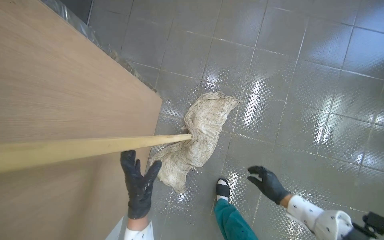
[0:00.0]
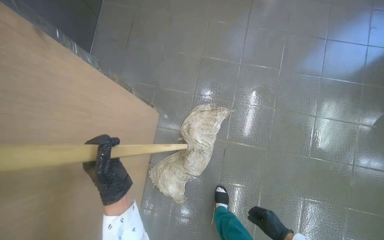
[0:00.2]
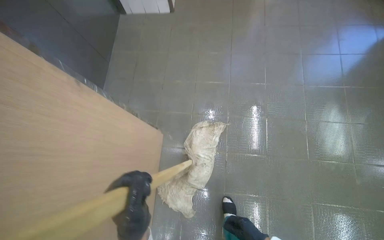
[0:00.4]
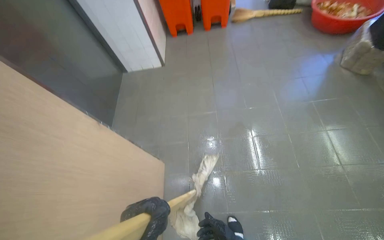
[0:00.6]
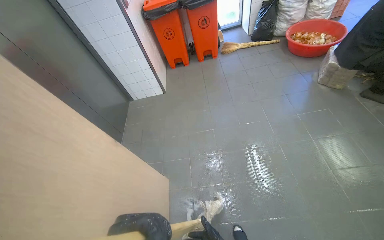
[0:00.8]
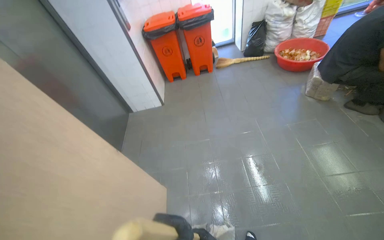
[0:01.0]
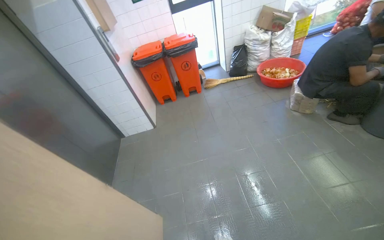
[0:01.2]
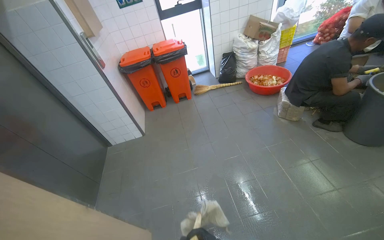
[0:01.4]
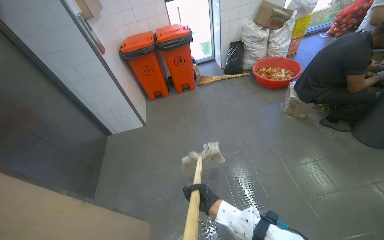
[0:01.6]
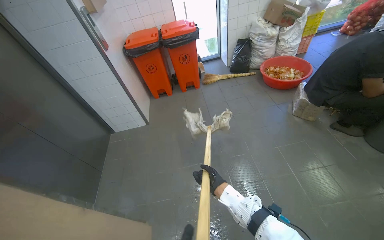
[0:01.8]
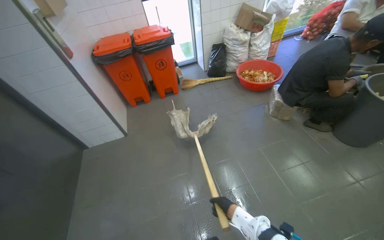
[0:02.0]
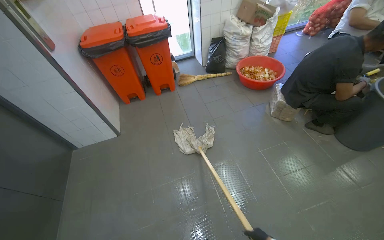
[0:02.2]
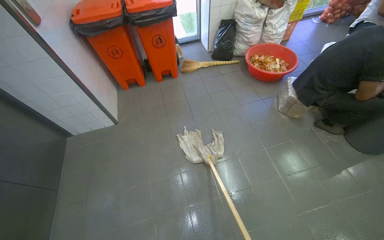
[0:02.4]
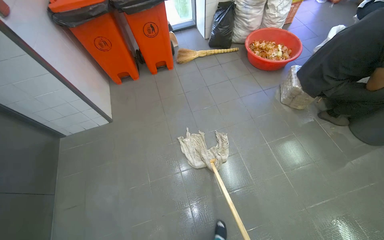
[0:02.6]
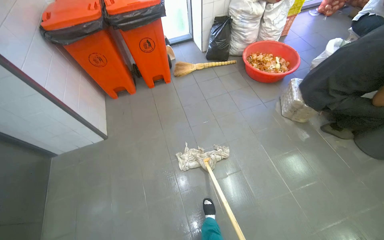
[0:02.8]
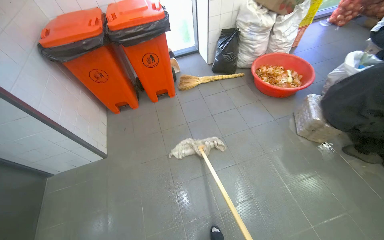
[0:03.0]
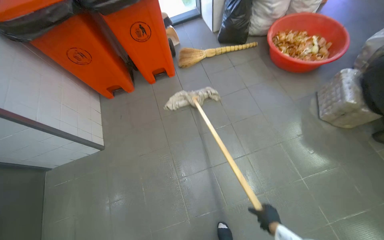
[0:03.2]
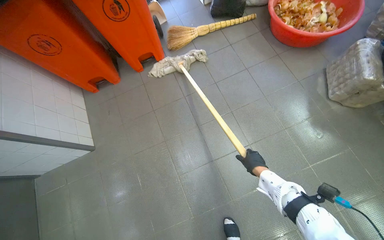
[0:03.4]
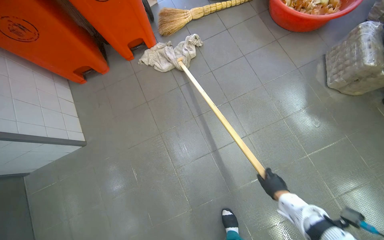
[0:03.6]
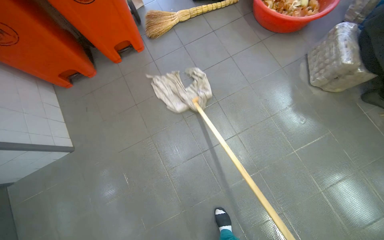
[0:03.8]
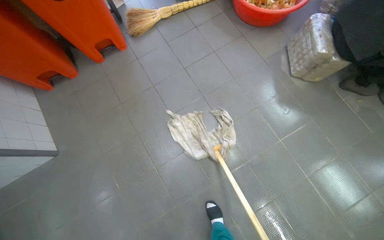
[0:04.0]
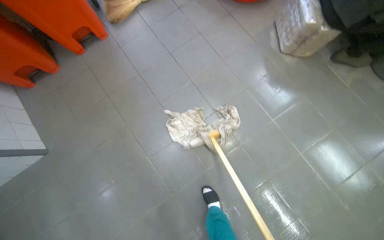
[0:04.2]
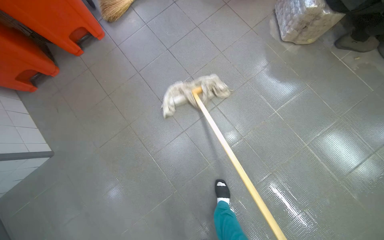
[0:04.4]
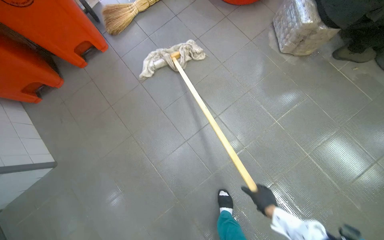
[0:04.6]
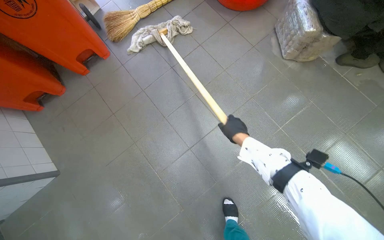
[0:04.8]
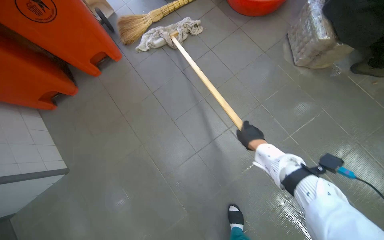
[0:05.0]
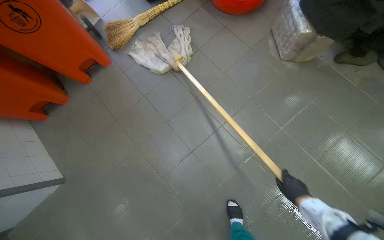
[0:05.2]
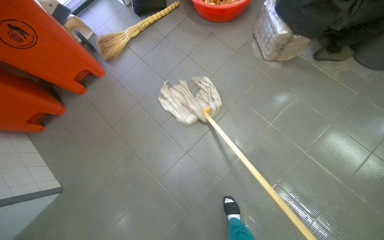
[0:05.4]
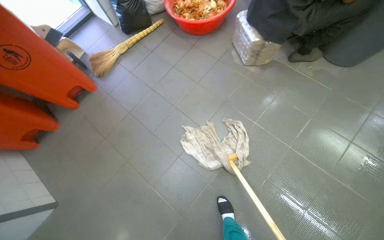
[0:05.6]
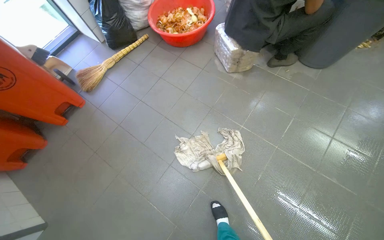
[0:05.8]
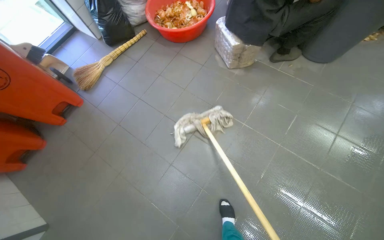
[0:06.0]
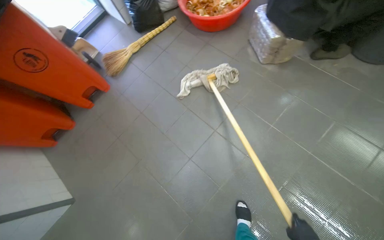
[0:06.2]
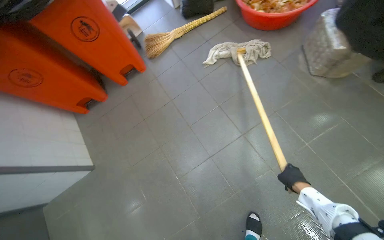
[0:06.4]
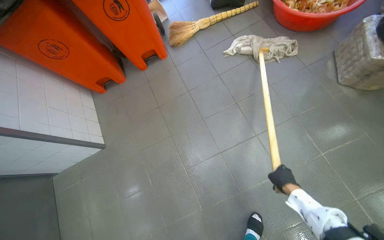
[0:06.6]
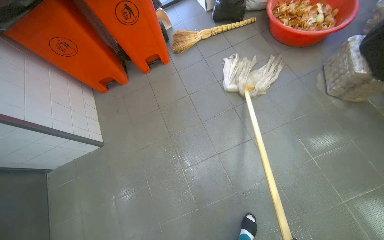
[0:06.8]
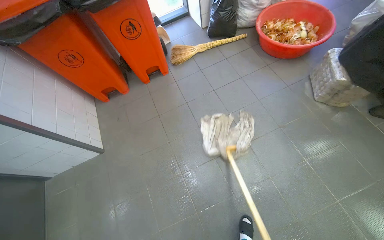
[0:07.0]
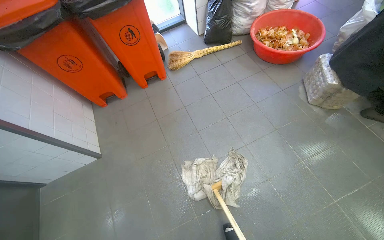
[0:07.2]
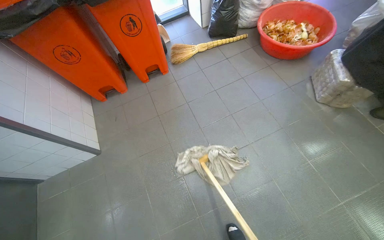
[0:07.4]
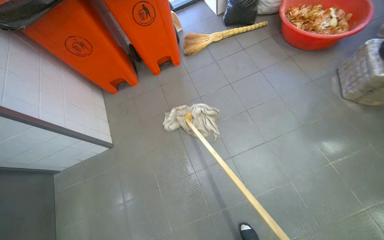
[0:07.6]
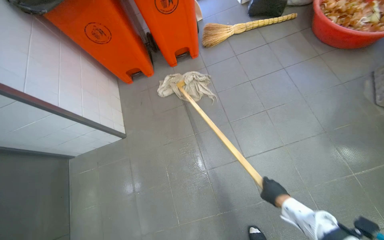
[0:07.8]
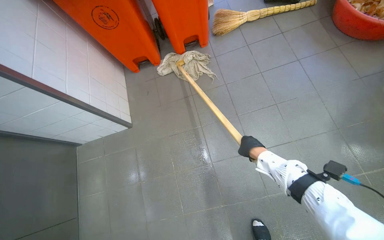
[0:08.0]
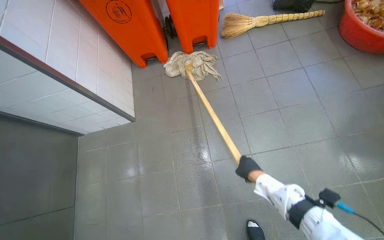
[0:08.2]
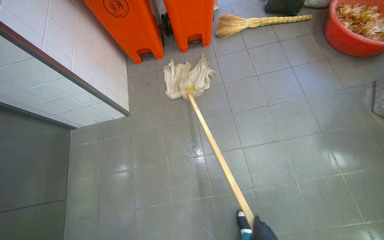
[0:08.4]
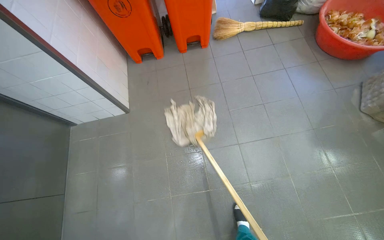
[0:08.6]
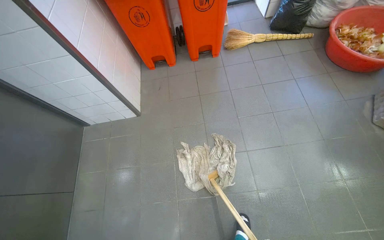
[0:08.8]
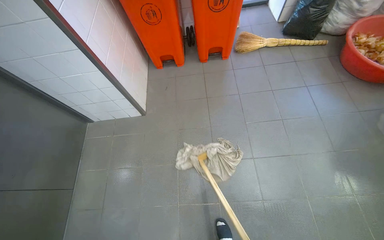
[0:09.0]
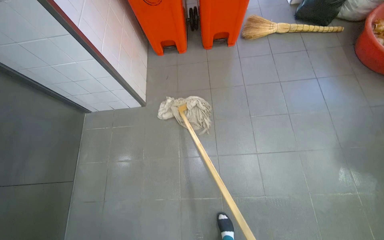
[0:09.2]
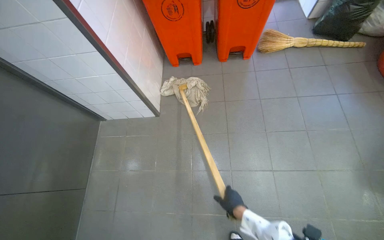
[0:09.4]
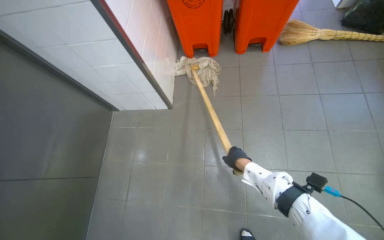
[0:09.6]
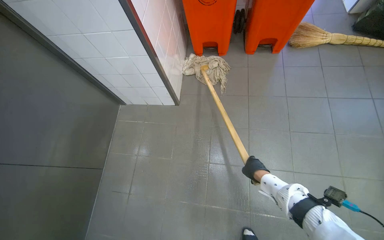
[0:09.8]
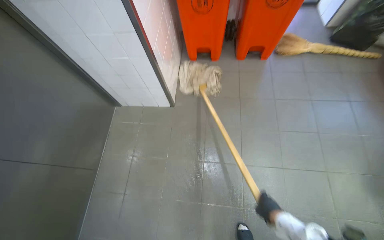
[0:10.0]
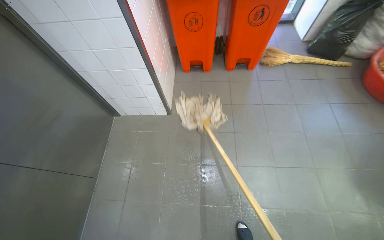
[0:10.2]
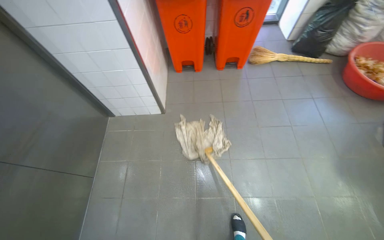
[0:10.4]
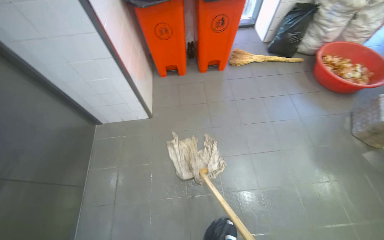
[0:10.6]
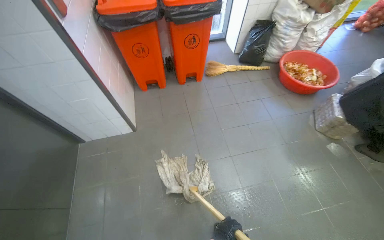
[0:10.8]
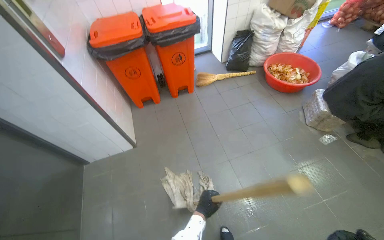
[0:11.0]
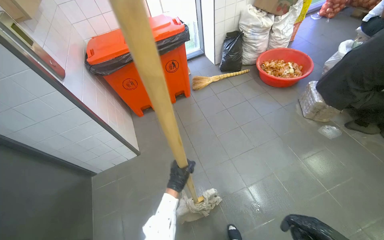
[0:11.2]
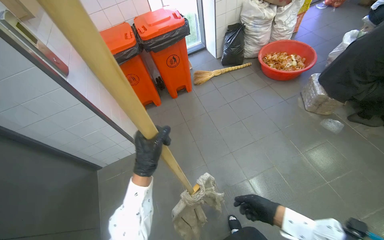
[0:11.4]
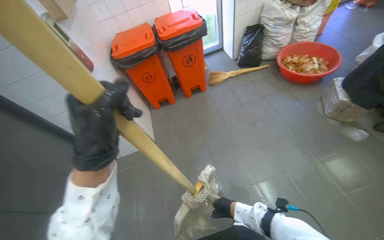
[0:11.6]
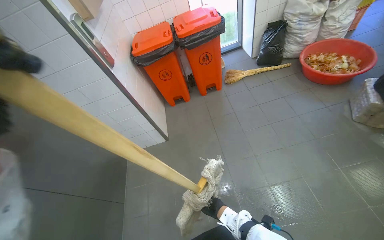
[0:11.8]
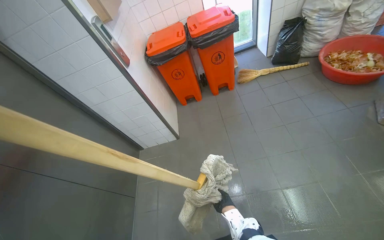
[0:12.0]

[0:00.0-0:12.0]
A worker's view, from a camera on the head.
Job: mopping floor.
The whole recording: Mopping kitchen floor. The worker mops the kitchen floor.
0:00.0 to 0:01.6: The head travels some 70 cm. The view tips upward by roughly 45 degrees.
0:01.6 to 0:03.0: The camera travels about 80 cm.
0:03.0 to 0:04.4: The view tips downward by some 25 degrees.
0:06.0 to 0:07.6: The head turns to the left by some 35 degrees.
0:10.4 to 0:12.0: The camera is carried approximately 40 cm.

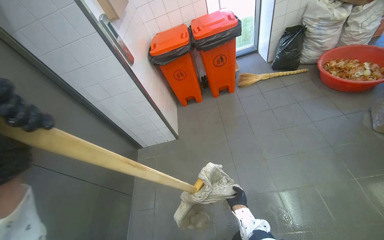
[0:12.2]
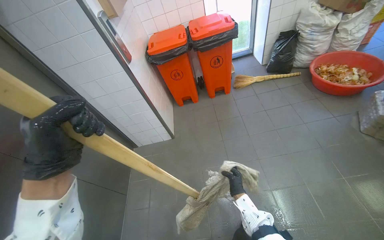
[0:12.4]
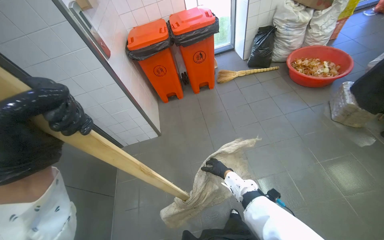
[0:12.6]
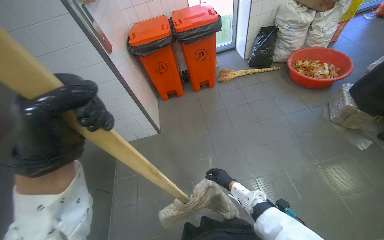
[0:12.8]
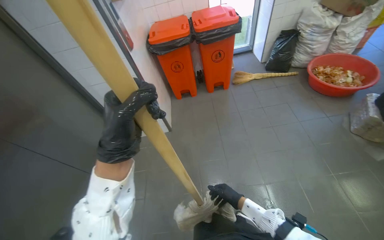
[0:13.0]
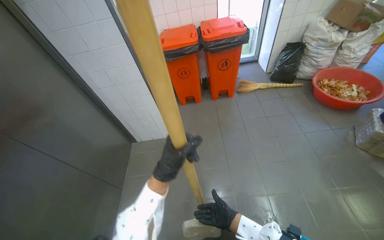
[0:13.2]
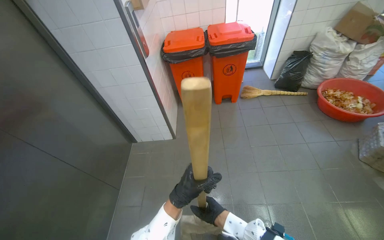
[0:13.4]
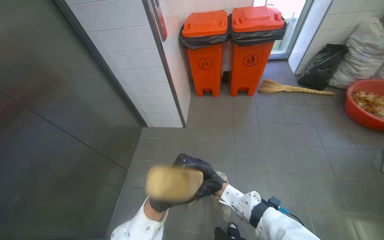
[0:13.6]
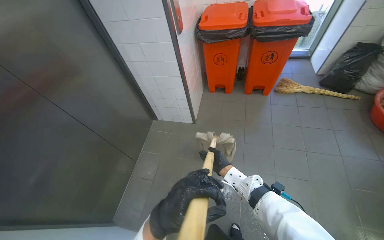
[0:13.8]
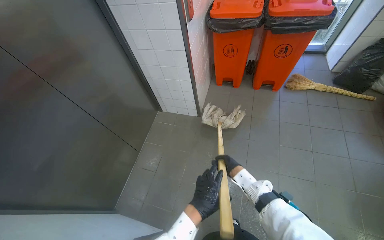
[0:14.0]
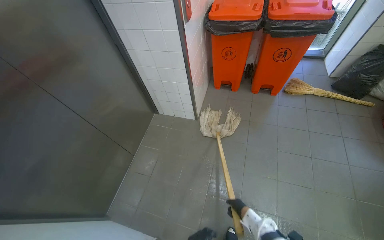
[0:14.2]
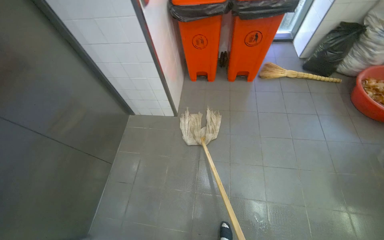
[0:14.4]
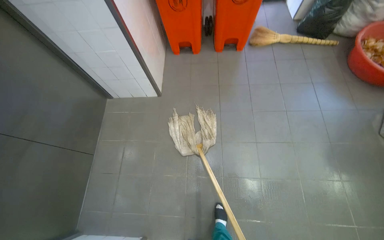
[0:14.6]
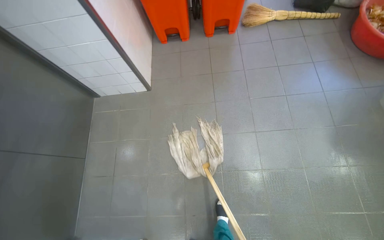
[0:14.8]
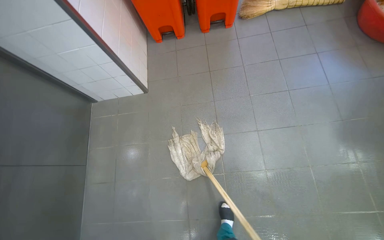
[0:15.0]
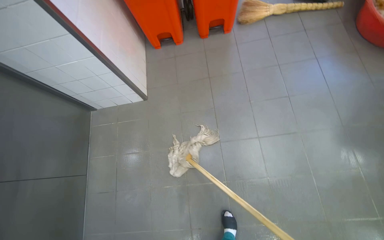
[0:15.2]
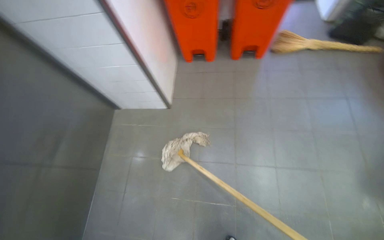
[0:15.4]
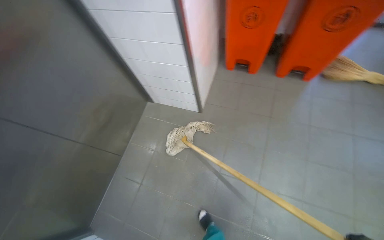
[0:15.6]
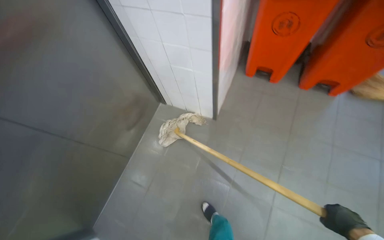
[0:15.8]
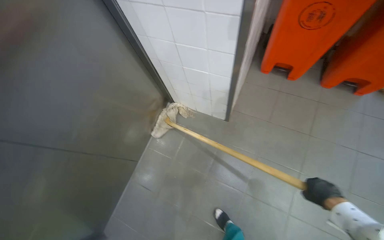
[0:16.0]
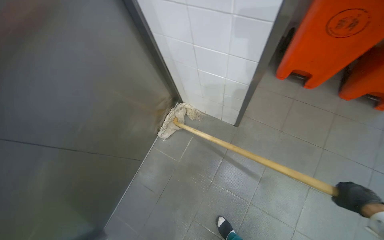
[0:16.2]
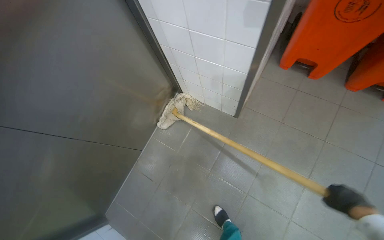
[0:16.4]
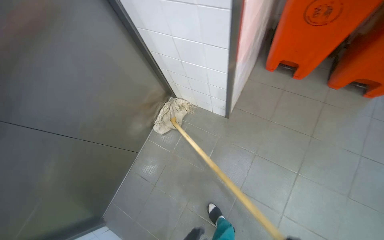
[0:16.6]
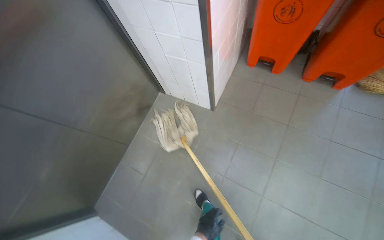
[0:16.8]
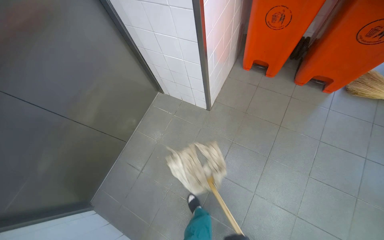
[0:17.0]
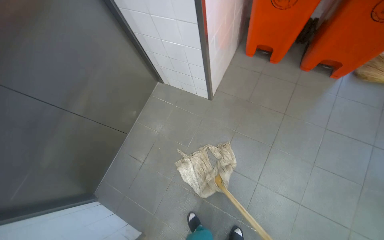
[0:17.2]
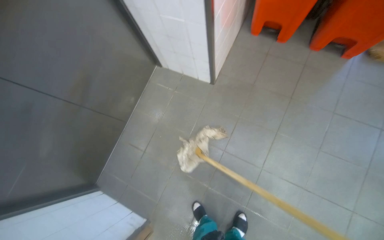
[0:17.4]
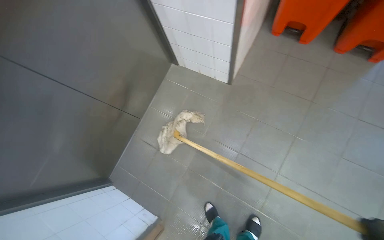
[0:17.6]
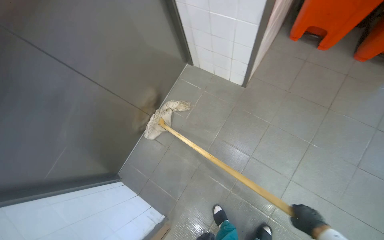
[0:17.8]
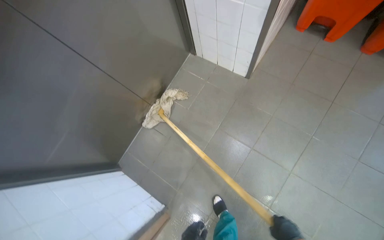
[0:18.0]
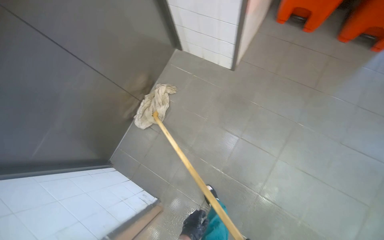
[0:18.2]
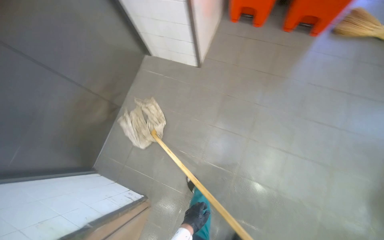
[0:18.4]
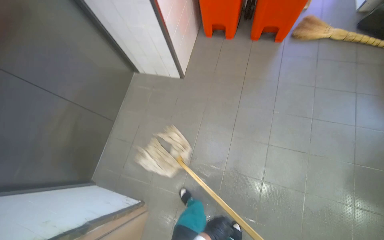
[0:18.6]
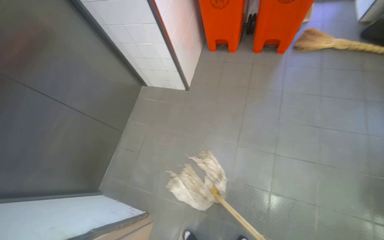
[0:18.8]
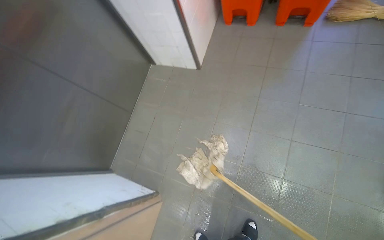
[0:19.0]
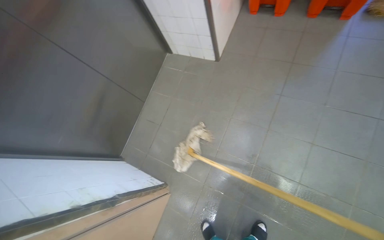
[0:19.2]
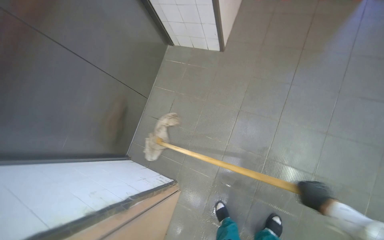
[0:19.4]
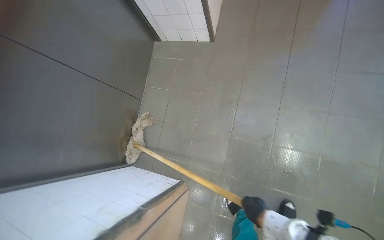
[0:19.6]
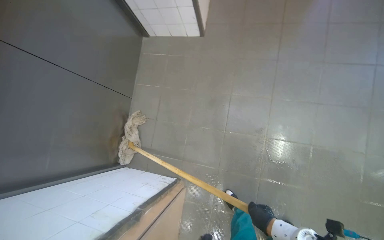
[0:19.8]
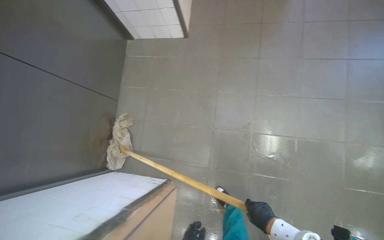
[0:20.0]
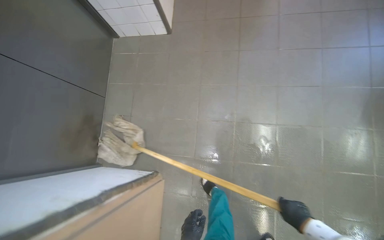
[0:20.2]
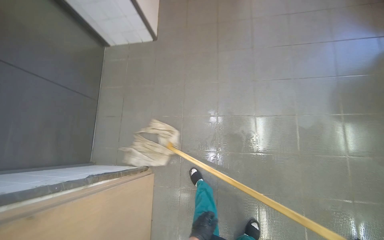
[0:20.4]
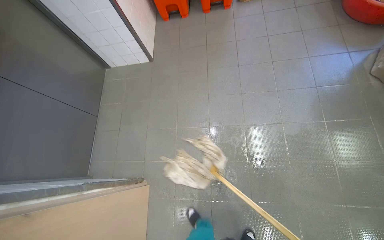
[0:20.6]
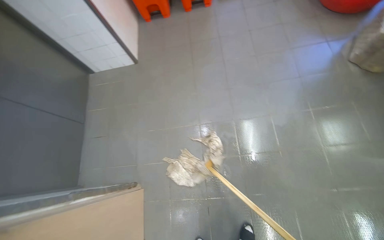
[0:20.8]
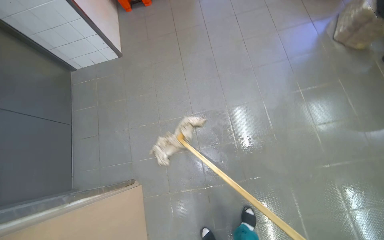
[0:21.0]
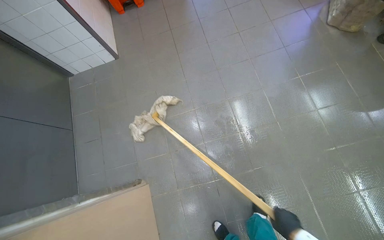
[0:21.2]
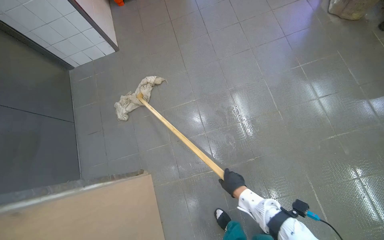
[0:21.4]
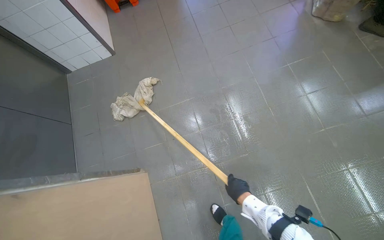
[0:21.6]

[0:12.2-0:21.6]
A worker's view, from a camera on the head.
Job: mopping floor.
The whole recording: Mopping kitchen floor. The worker mops the kitchen floor.
0:13.8 to 0:15.4: The head travels some 50 cm.
0:15.4 to 0:17.0: The head rotates approximately 25 degrees to the left.
0:20.0 to 0:21.6: The wearer moves approximately 50 cm.
